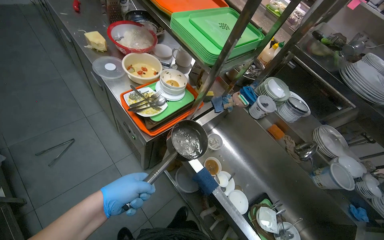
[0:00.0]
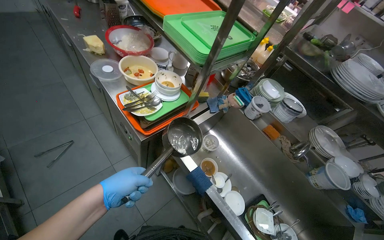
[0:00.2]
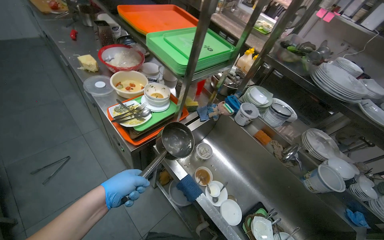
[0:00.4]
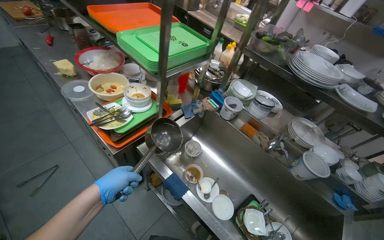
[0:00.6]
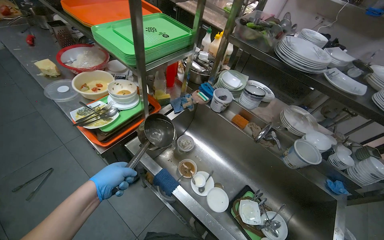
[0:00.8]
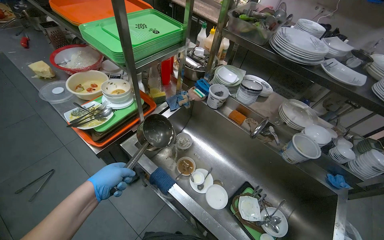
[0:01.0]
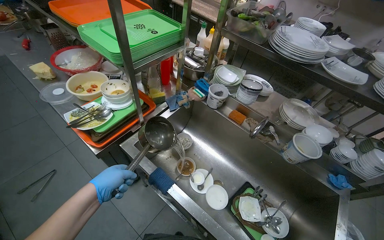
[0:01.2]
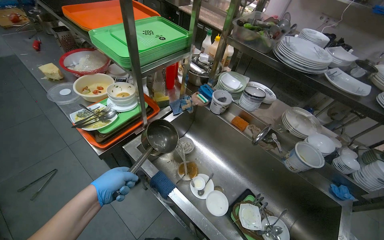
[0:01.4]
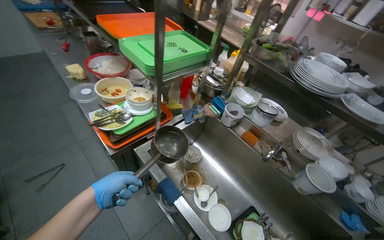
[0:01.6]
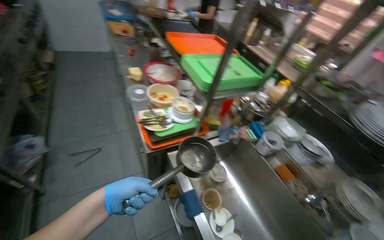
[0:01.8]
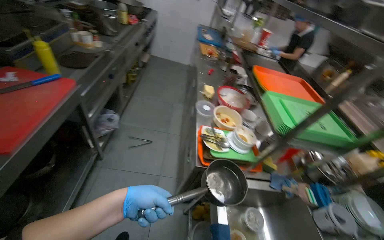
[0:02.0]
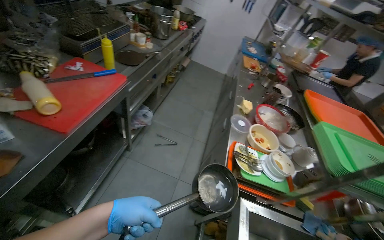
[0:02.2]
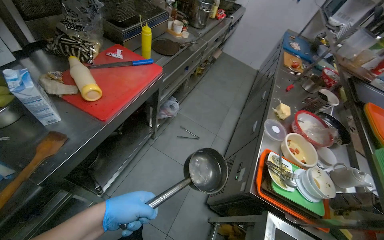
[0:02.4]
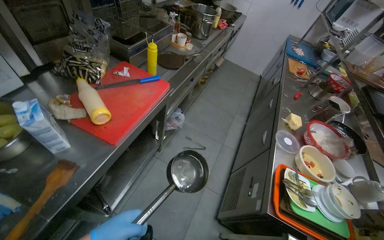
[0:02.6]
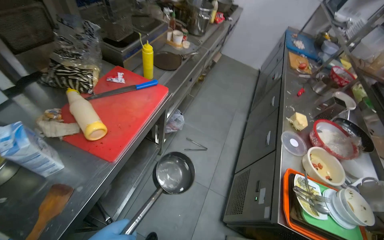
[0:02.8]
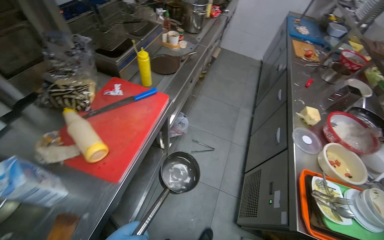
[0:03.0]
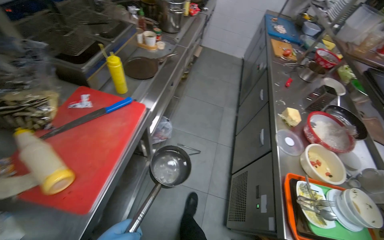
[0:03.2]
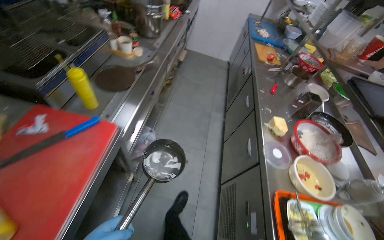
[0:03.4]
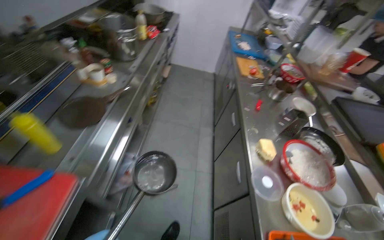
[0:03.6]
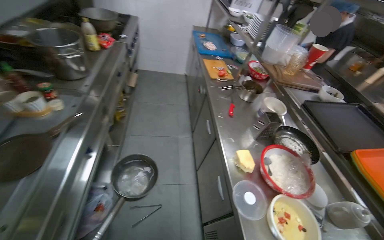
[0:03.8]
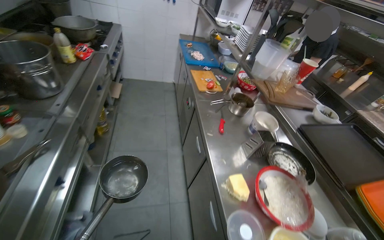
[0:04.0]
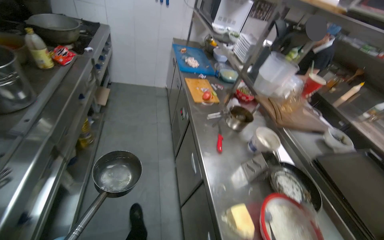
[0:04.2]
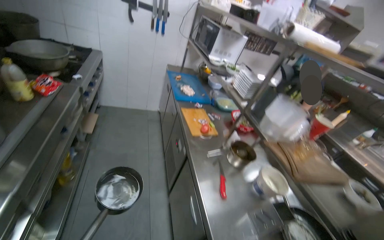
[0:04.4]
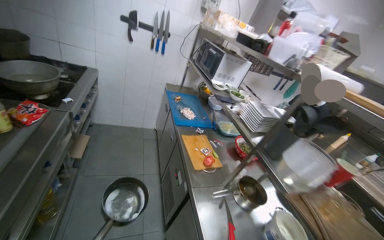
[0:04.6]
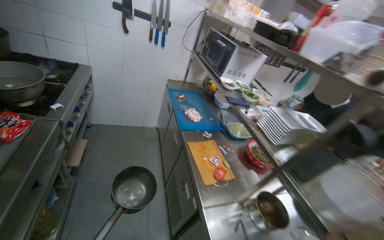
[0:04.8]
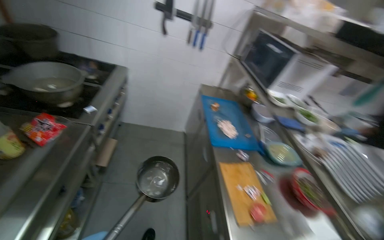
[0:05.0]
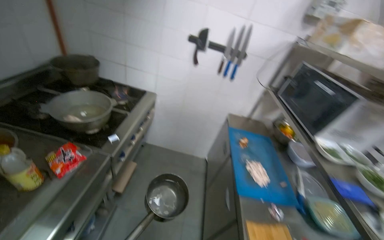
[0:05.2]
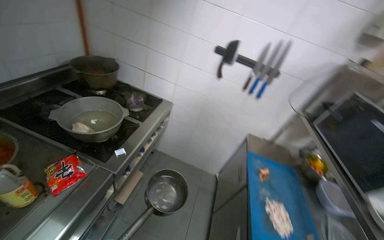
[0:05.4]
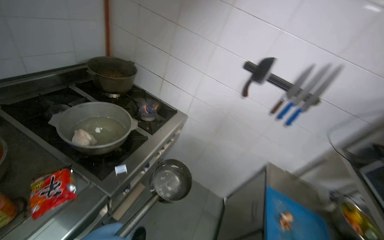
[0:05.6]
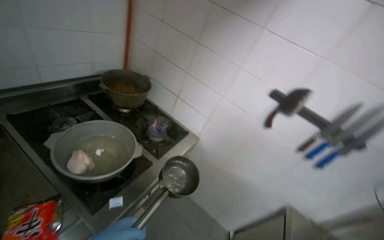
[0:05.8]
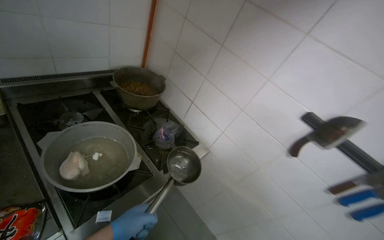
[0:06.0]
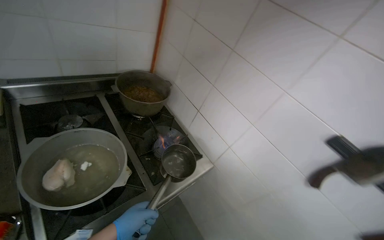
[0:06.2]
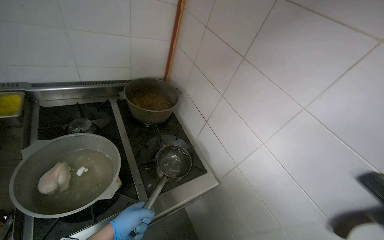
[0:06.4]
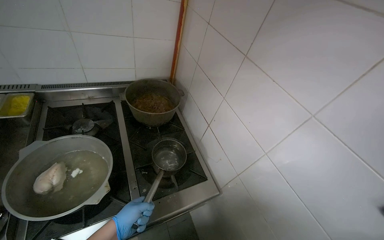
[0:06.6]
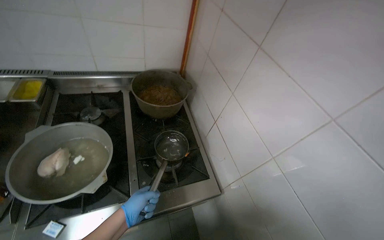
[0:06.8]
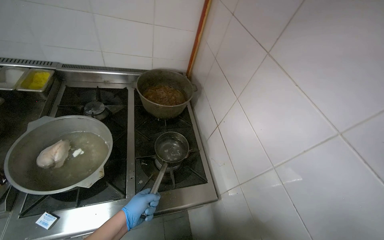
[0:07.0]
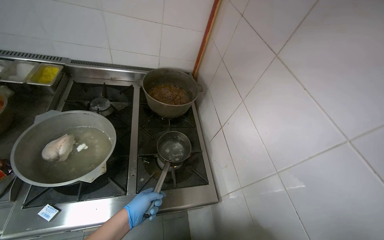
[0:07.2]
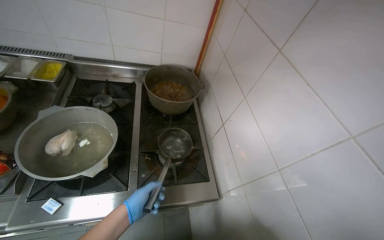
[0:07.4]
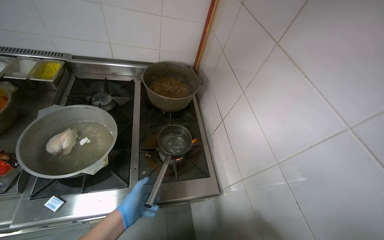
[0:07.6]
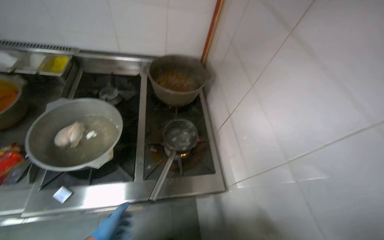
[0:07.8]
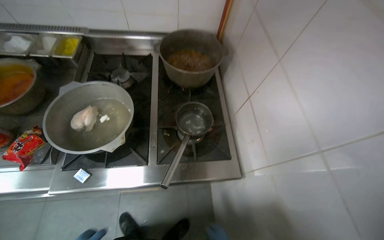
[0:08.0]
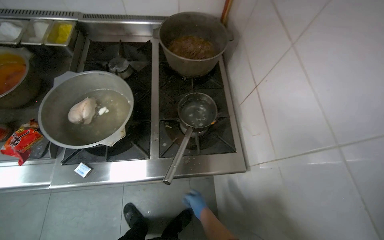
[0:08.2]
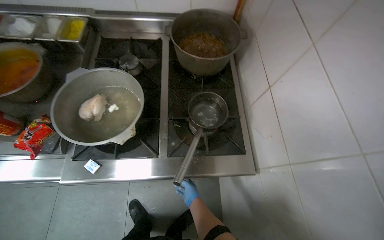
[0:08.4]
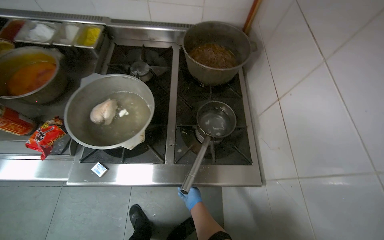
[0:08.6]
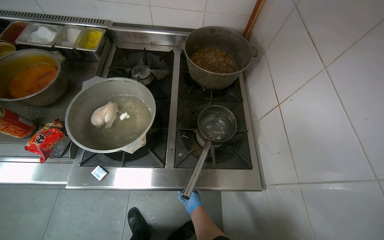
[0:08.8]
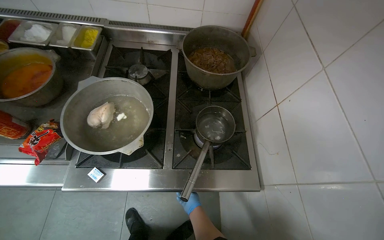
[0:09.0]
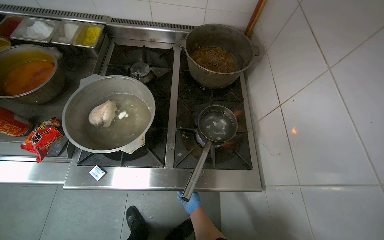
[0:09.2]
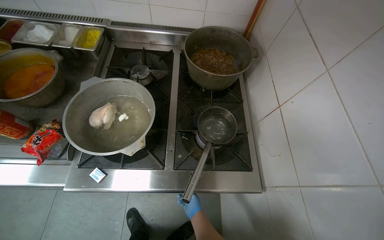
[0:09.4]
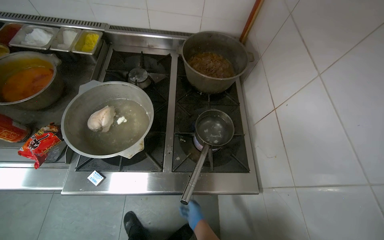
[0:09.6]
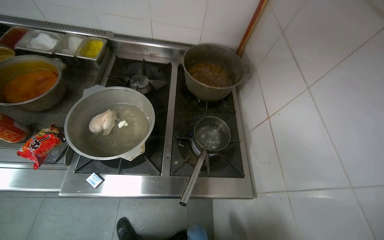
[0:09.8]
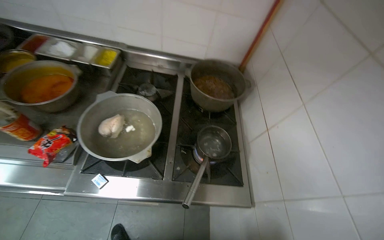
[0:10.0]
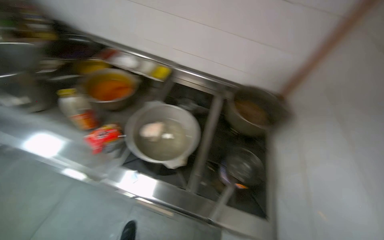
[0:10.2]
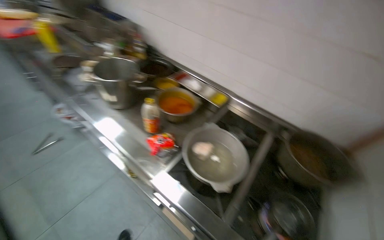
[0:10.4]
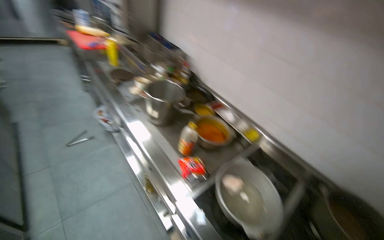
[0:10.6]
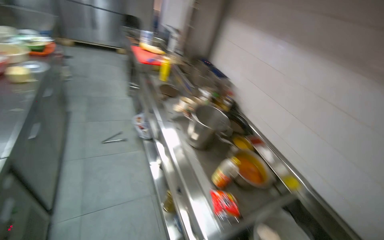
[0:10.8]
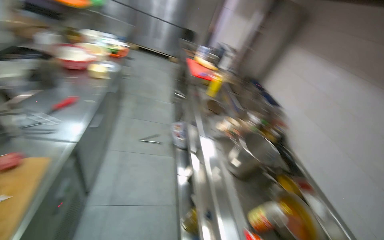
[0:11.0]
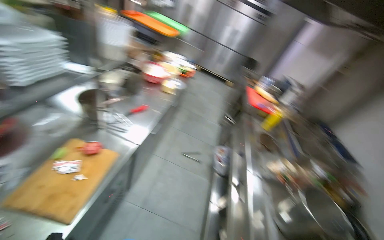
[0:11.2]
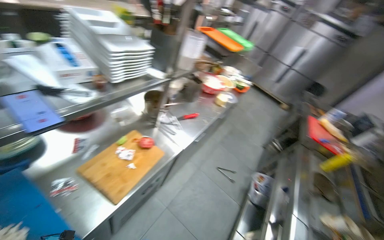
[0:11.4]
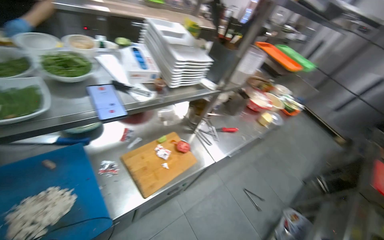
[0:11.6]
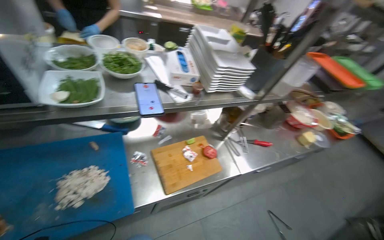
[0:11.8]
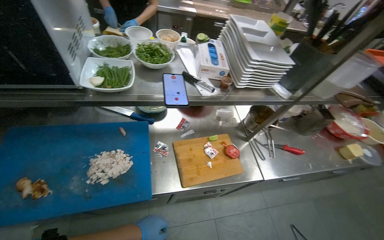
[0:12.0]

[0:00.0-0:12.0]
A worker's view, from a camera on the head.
Job: preparing food.
The whole recording: Discarding soapy water and getting fresh water. The worker pours out the soapy water from the container and gets fresh water.
0:01.6 to 0:03.0: The wearer's head swings some 75 degrees to the left. The view tips upward by approximately 15 degrees.
0:03.0 to 0:04.4: The head travels roughly 1 m. The head rotates approximately 35 degrees to the right.
0:04.4 to 0:06.0: The wearer moves approximately 1.5 m. The wearer's head swings approximately 55 degrees to the left. The view tips upward by approximately 15 degrees.
0:06.0 to 0:07.6: The head rotates approximately 35 degrees to the left.
0:09.0 to 0:10.4: The head turns to the left by about 35 degrees. The view tilts roughly 20 degrees upward.
0:10.4 to 0:12.0: The camera travels some 60 cm. The wearer looks roughly 130 degrees further to the left. The camera pitches upward, by roughly 35 degrees.

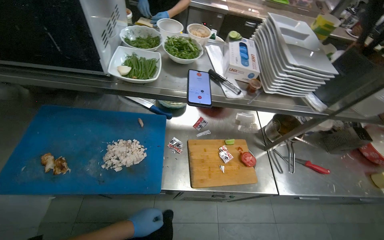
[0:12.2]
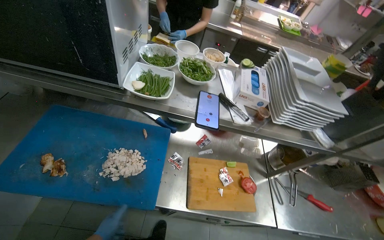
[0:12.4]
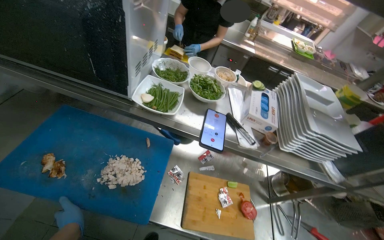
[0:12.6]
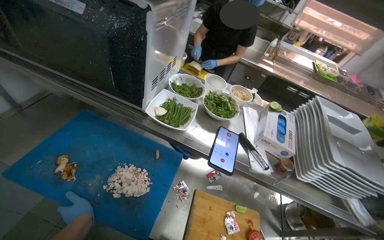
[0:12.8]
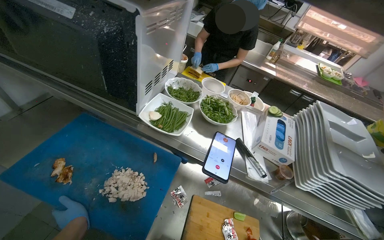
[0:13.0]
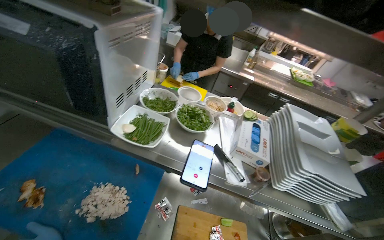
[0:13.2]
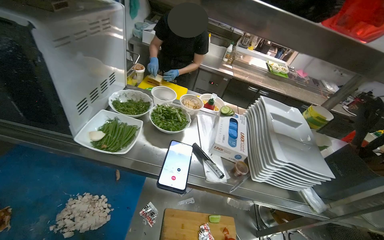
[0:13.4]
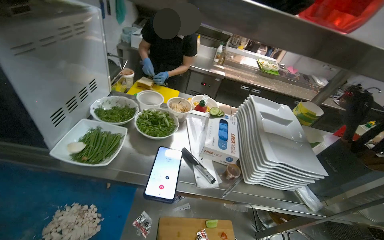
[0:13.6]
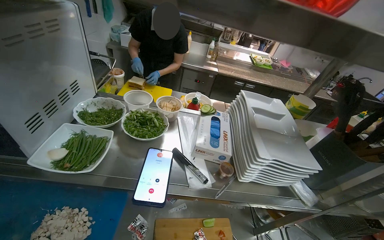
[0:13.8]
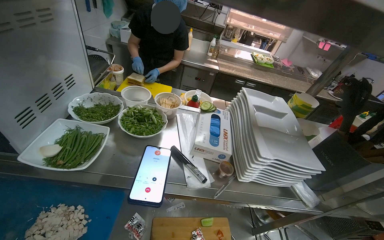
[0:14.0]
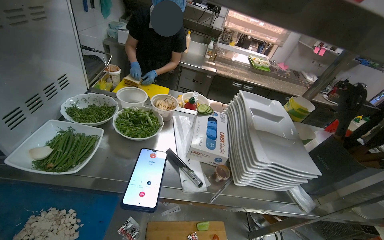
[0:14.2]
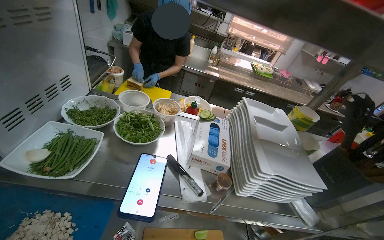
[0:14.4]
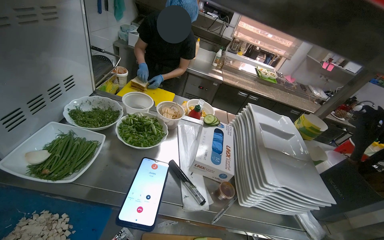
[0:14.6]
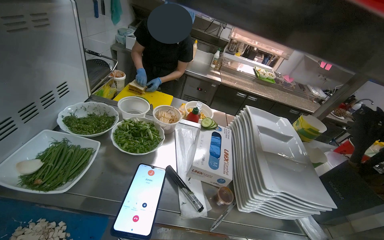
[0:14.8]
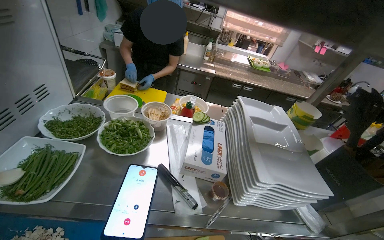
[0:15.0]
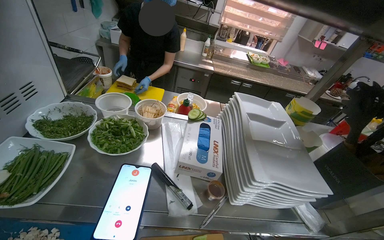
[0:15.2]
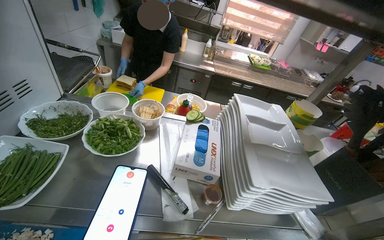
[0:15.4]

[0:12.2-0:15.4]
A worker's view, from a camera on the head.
Job: preparing food.
The whole recording: Discarding soapy water and getting fresh water. The worker pours out the soapy water from the container and gets fresh water.
0:12.2 to 0:13.8: The wearer looks some 15 degrees further upward.

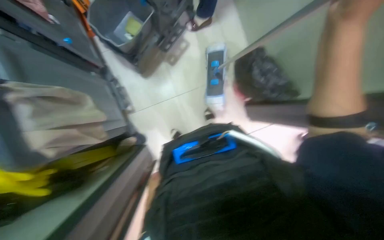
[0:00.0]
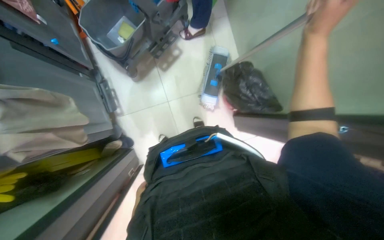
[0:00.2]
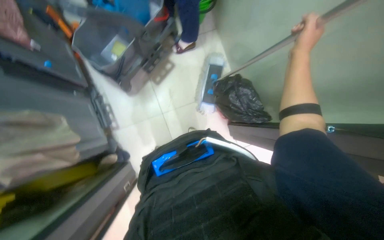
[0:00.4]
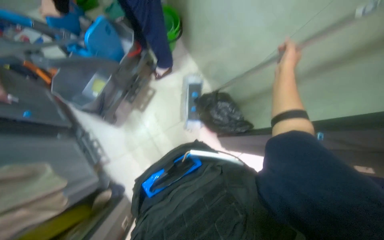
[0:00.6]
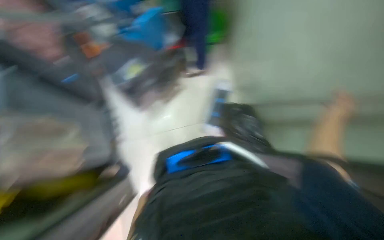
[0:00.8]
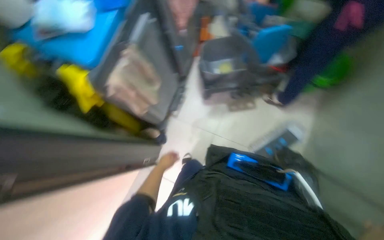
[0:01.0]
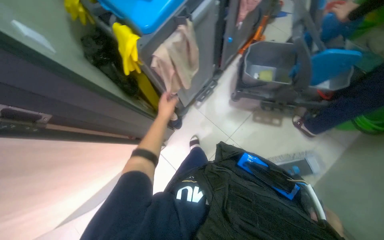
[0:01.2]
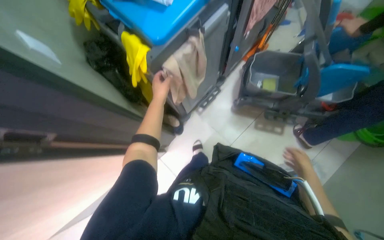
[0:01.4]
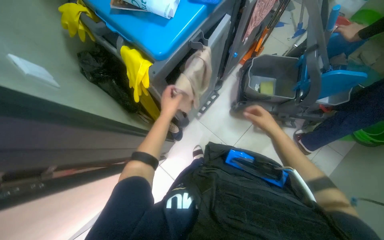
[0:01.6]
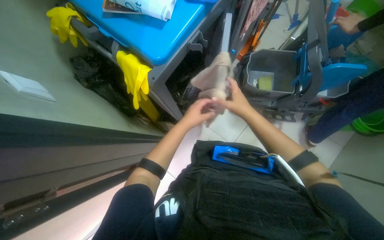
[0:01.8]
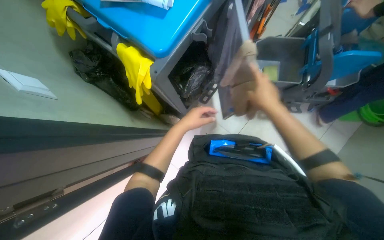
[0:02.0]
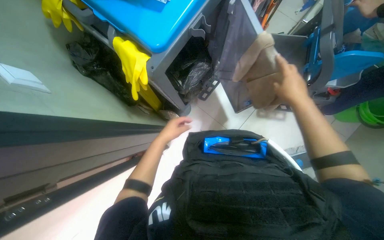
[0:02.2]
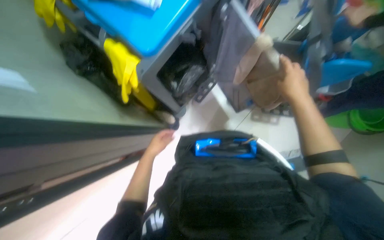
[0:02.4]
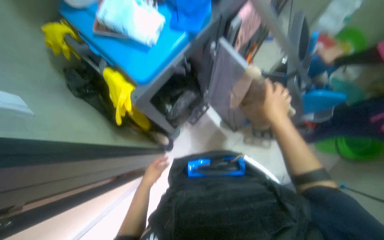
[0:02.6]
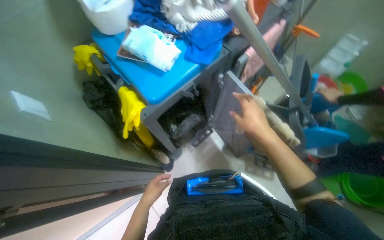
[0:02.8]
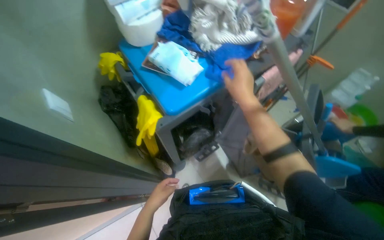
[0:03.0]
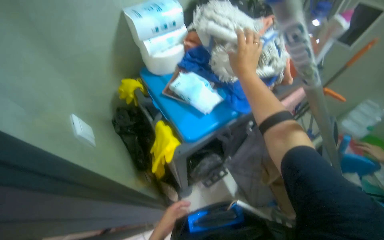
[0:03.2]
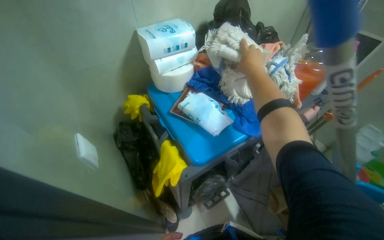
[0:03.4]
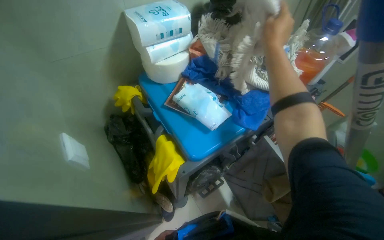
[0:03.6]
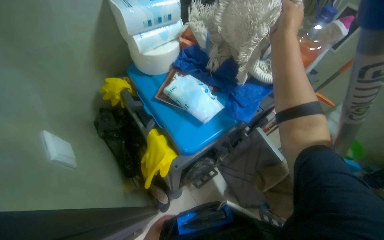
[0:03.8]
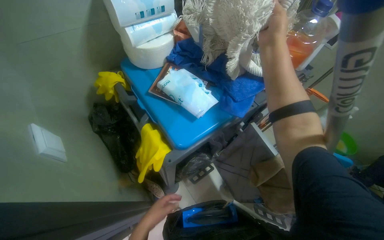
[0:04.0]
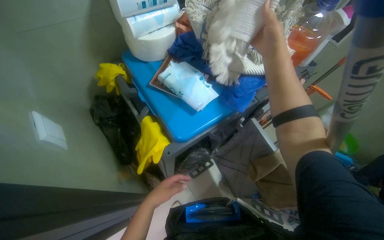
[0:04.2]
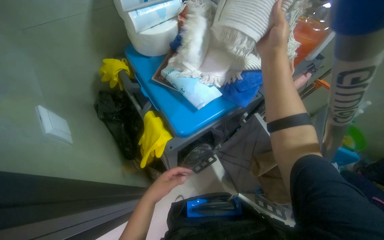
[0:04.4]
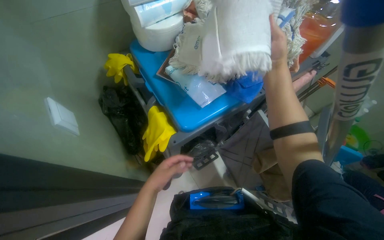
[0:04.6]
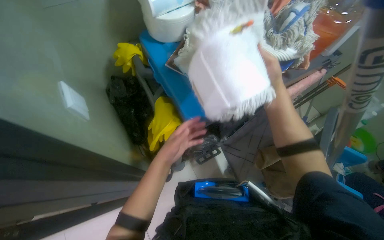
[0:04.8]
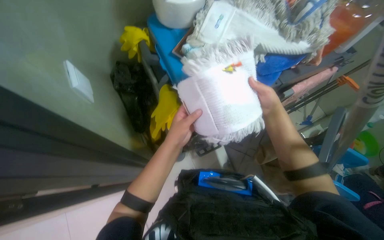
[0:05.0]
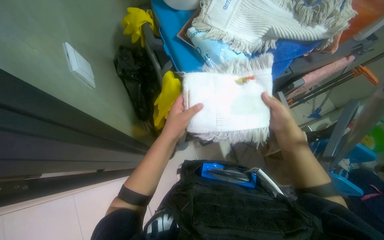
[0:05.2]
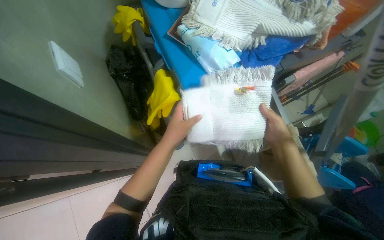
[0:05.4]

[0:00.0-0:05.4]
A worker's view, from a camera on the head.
Job: organizing items.
The whole recording: Storing Towels. The worker folds towels and places them in a cabinet.
0:00.0 to 0:01.4: The view tilts approximately 15 degrees upward. The scene rotates clockwise by some 25 degrees.
0:01.4 to 0:02.8: The left hand heads down the picture, covering approximately 15 cm. The right hand goes left and right, about 25 cm each way, reversing 2 times.
0:02.8 to 0:04.0: The right hand travels up the picture by approximately 40 cm.
0:04.0 to 0:05.4: The view tilts roughly 10 degrees downward. The left hand is displaced nearer to the camera, up the picture and to the right by about 20 cm, while the right hand moves down the picture, about 35 cm.
